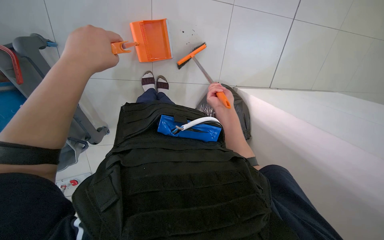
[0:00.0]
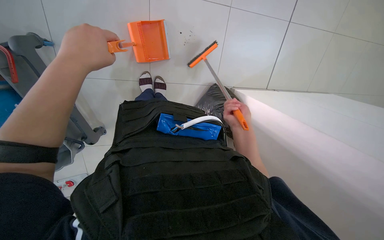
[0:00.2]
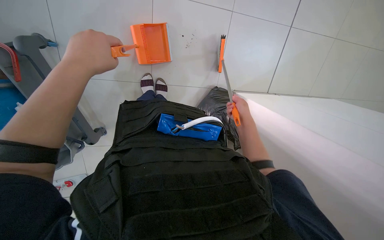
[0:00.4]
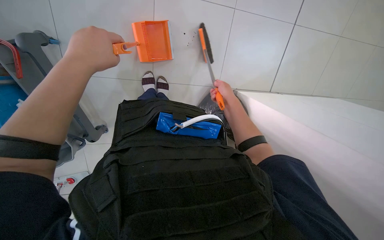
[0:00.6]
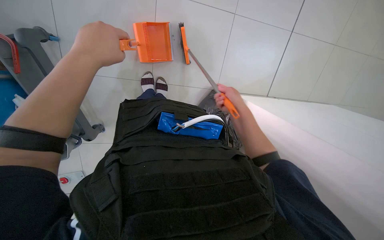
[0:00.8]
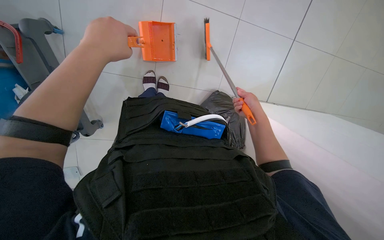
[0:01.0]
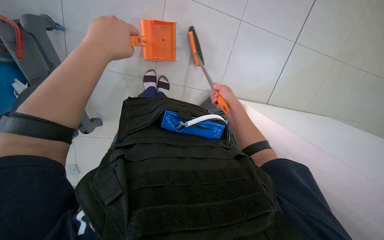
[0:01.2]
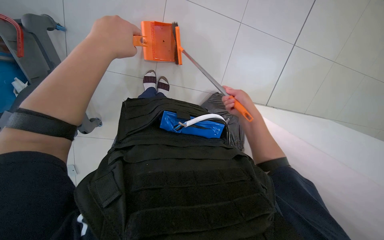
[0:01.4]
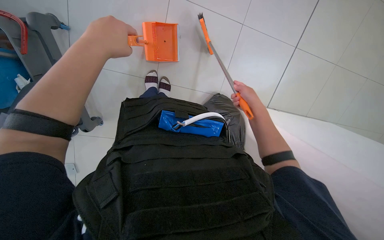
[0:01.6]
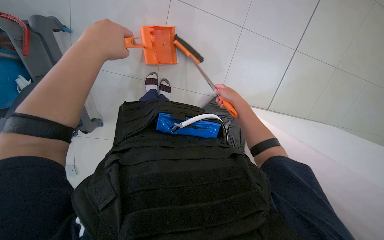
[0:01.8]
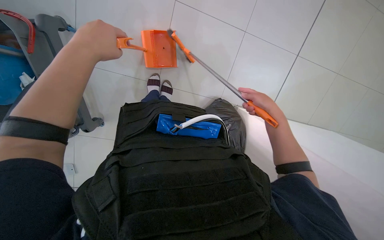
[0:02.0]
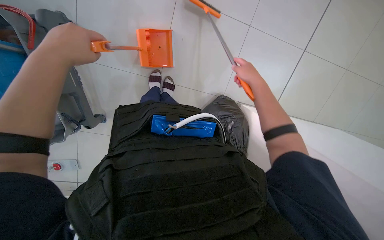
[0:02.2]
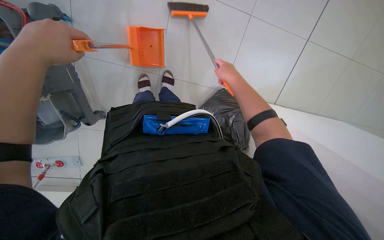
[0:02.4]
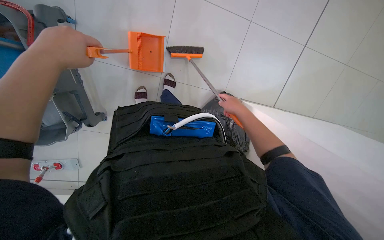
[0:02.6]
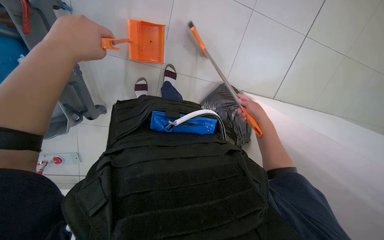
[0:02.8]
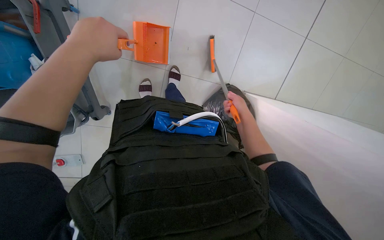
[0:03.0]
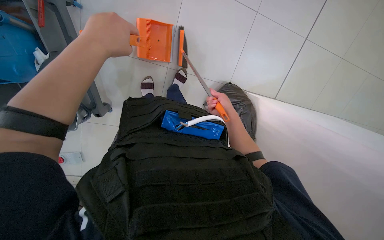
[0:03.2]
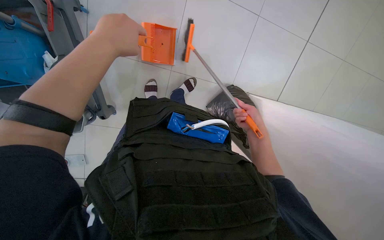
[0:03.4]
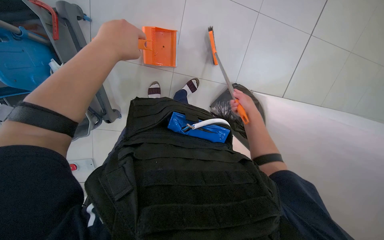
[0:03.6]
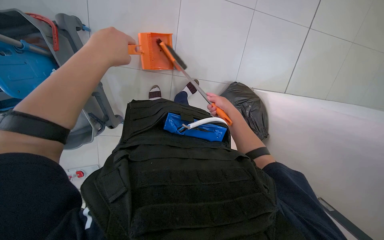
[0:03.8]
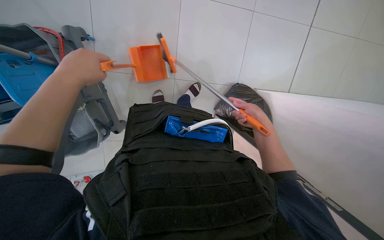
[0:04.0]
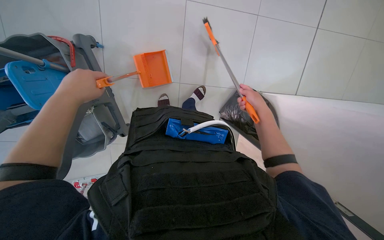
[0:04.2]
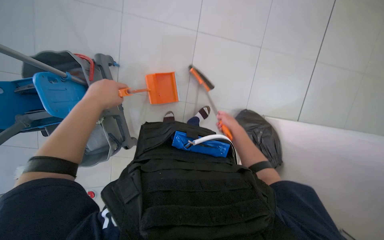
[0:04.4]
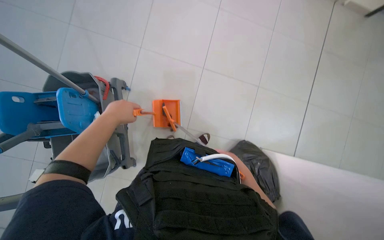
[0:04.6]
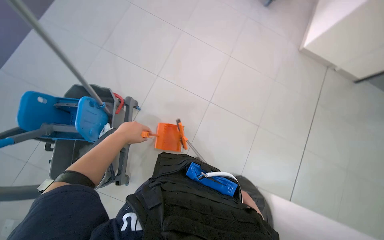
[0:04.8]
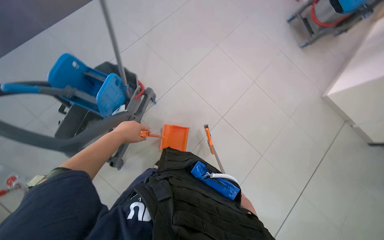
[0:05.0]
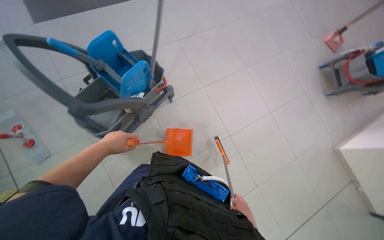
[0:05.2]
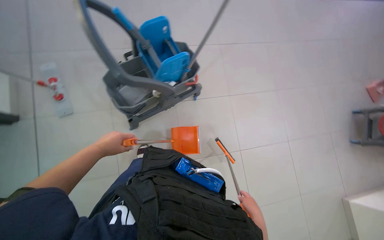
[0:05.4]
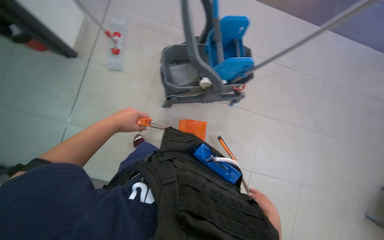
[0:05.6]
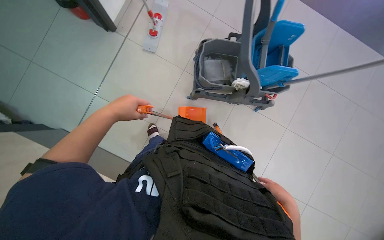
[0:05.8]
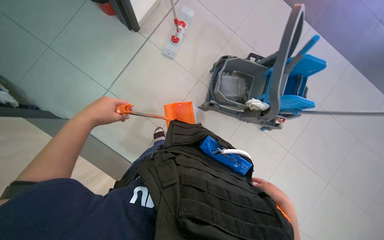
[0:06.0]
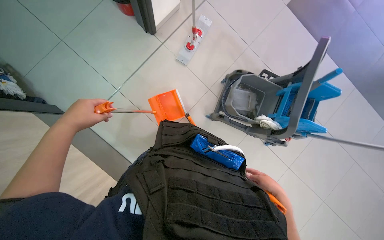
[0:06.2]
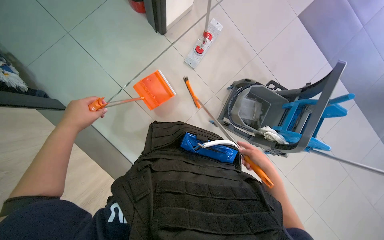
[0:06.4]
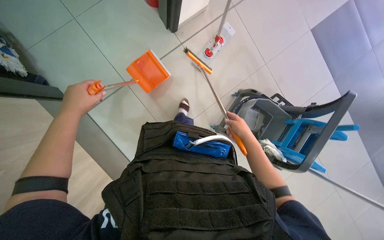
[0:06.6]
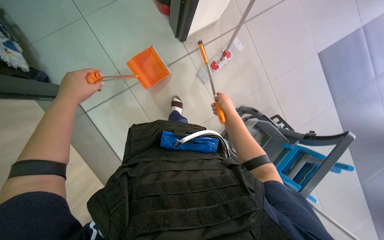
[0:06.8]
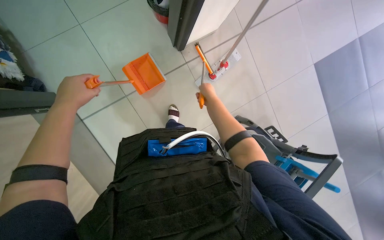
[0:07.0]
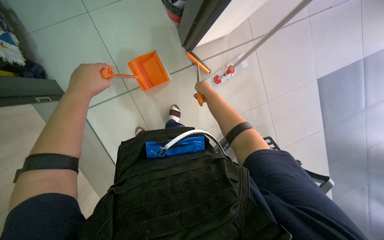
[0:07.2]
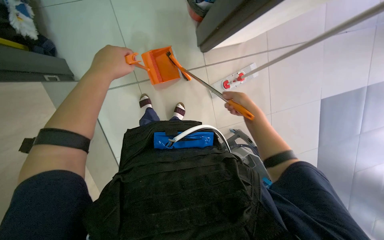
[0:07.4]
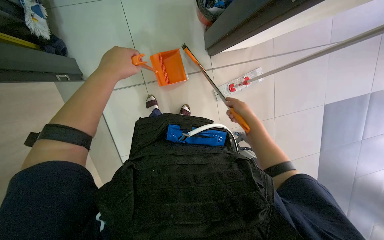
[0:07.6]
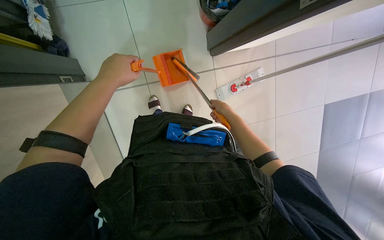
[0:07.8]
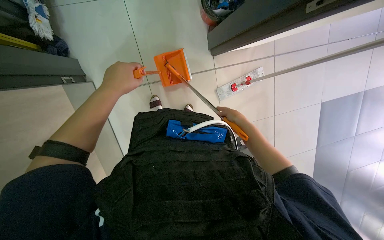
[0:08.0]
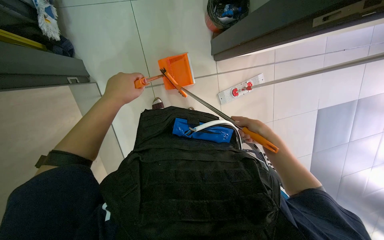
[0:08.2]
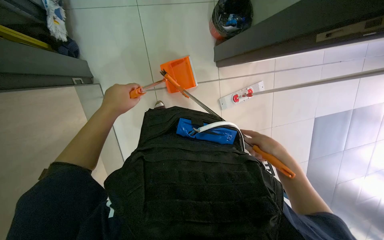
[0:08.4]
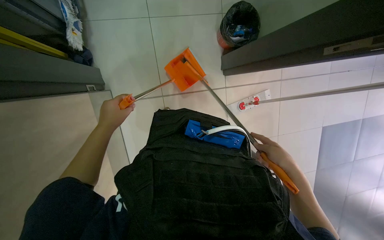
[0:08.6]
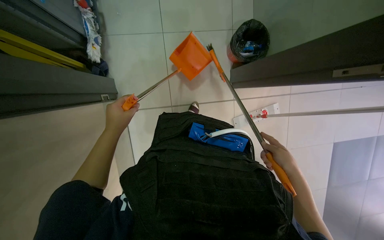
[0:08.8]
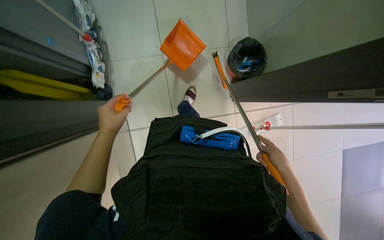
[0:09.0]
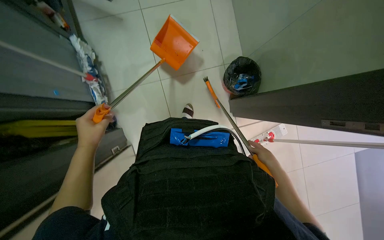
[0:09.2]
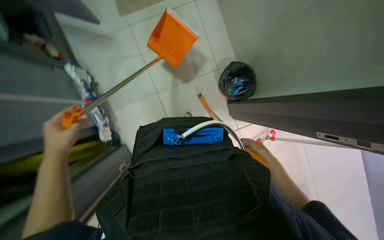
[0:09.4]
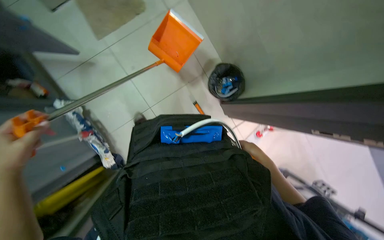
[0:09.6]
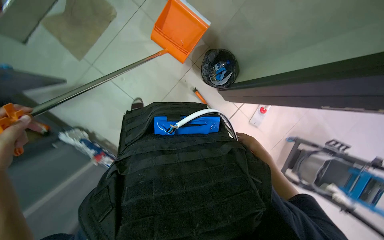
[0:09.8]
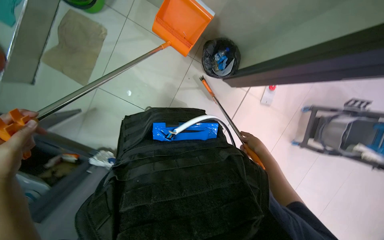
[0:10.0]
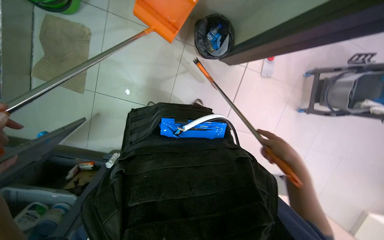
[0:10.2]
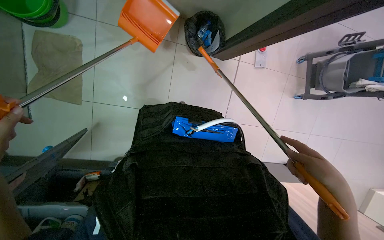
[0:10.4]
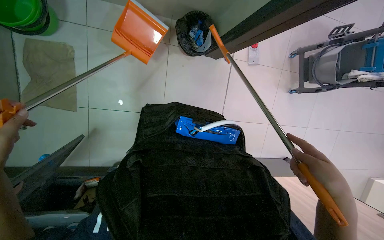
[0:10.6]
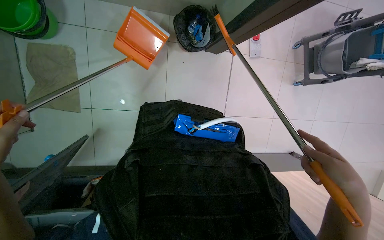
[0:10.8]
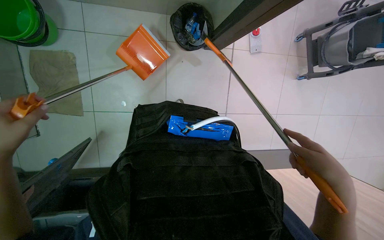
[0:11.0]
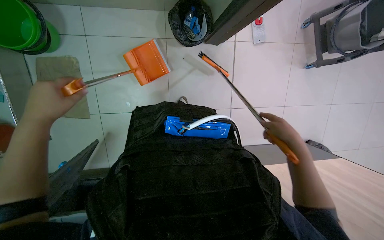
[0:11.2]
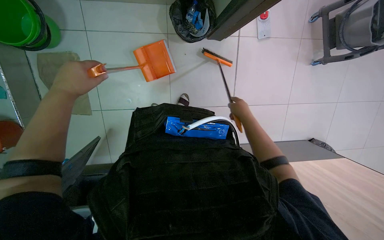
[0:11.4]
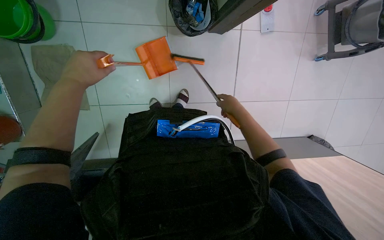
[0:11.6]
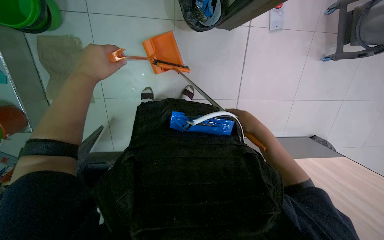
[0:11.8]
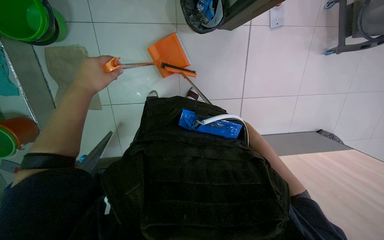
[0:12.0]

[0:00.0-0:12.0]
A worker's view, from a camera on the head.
Job: sweeping floor.
The whole recording: Sweeping floor with broom and dustpan. The worker sweeps the floor using a broom and collects debris with a dustpan.
0:00.0 to 0:01.6: The right hand goes some 10 cm nearer to the camera.
0:01.6 to 0:03.0: The right hand heads farther from the camera, covering roughly 15 cm.
0:04.4 to 0:06.0: The head rotates about 120 degrees to the left. The view tips upward by roughly 30 degrees.
0:07.6 to 0:09.0: The view tips upward by about 20 degrees. The hands both shift down the picture by about 10 cm.

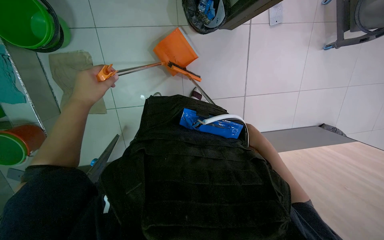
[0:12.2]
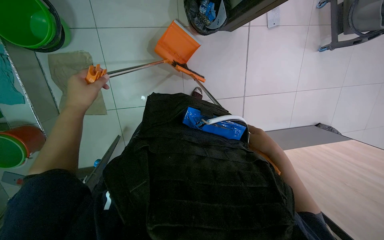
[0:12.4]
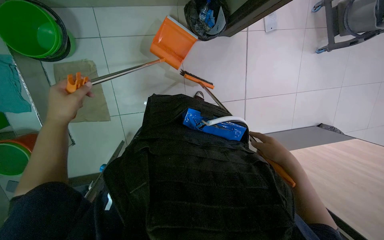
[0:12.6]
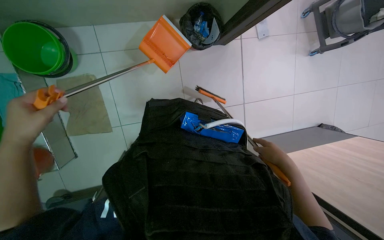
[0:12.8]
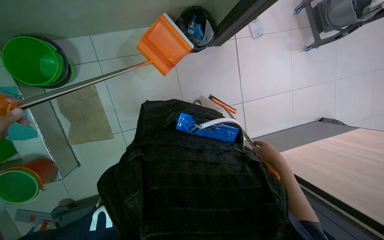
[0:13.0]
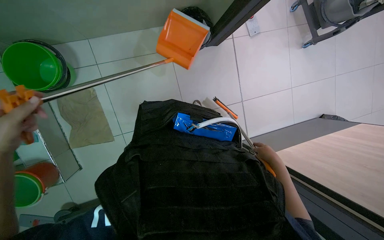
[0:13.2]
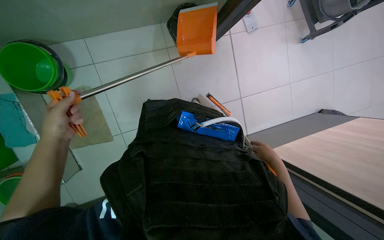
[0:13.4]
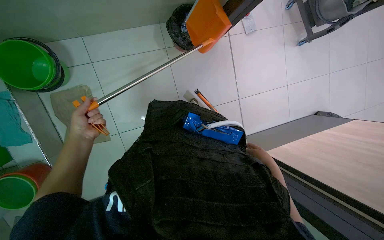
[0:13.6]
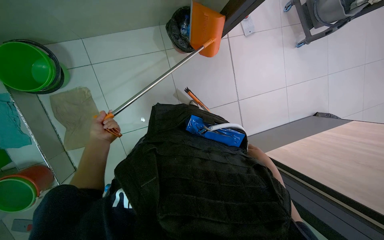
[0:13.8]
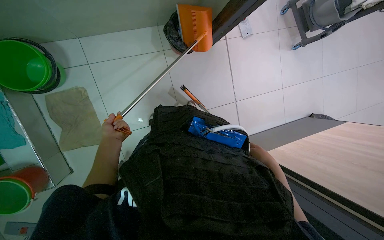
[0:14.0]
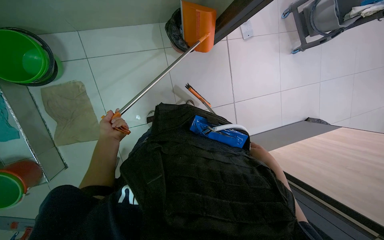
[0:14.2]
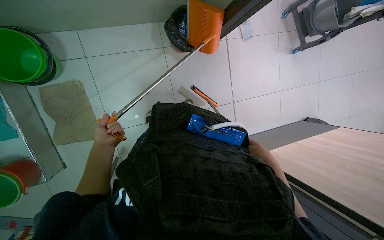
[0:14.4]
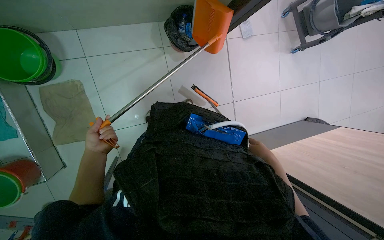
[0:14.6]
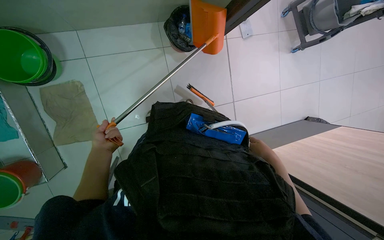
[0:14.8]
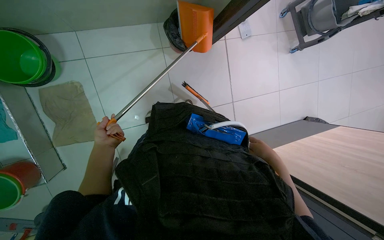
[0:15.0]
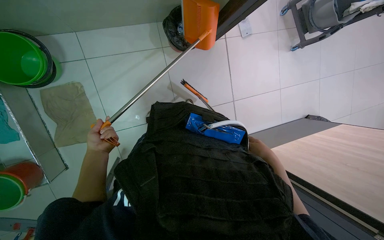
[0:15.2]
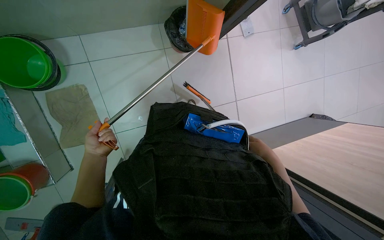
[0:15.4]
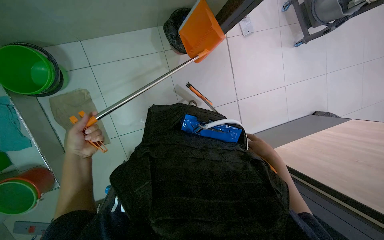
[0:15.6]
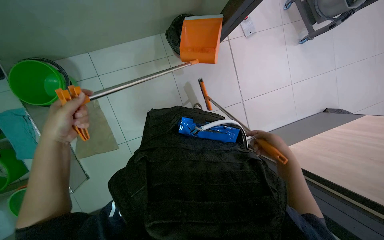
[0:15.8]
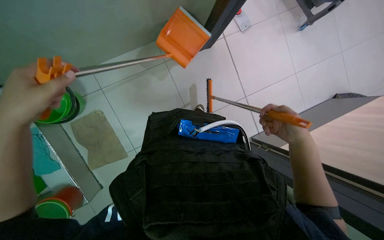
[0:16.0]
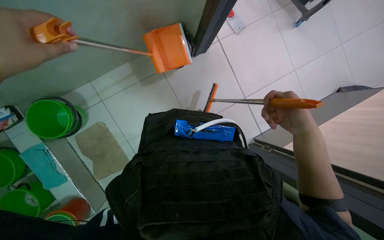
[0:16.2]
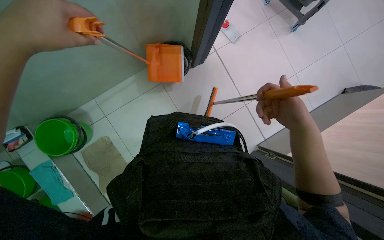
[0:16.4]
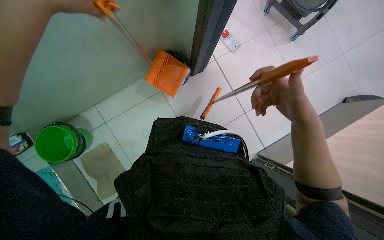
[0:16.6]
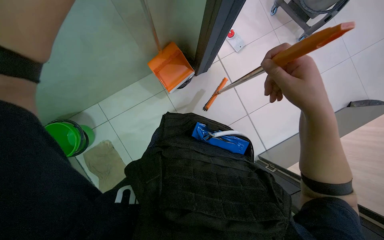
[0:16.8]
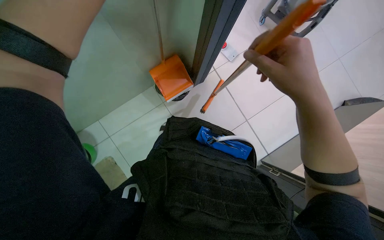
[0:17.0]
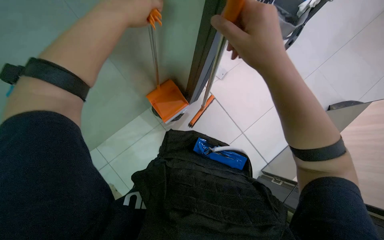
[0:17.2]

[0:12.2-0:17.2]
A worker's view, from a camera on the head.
Job: sweeping floor.
The whole recording: Sweeping floor with broom and dustpan. The worker sweeps the floor using a broom and collects debris with a dustpan.
0:12.2 to 0:13.8: The right hand goes approximately 15 cm down the picture.
0:13.8 to 0:15.6: The left hand moves nearer to the camera, about 10 cm.
0:15.6 to 0:17.2: The camera pitches upward, by some 15 degrees. The right hand goes about 40 cm nearer to the camera, up the picture and to the left.

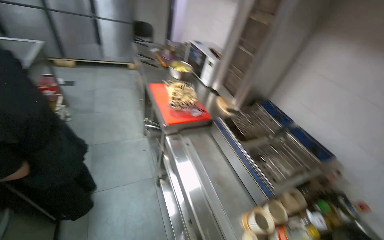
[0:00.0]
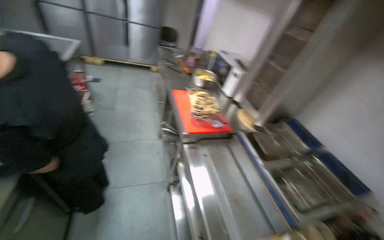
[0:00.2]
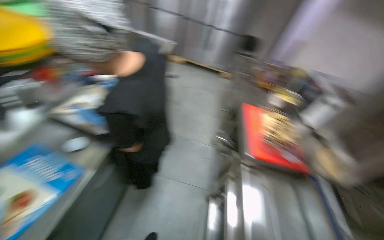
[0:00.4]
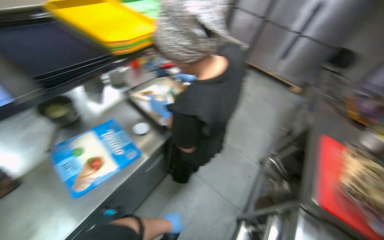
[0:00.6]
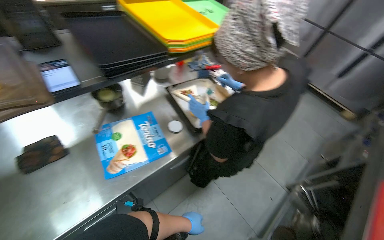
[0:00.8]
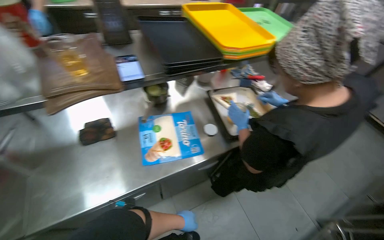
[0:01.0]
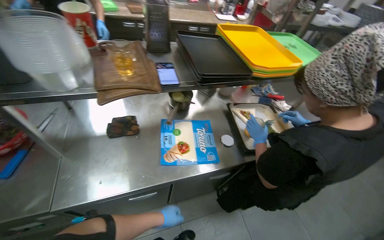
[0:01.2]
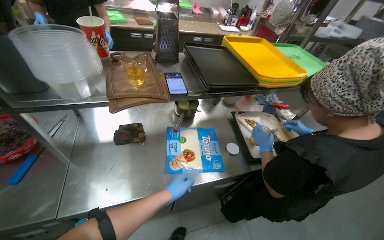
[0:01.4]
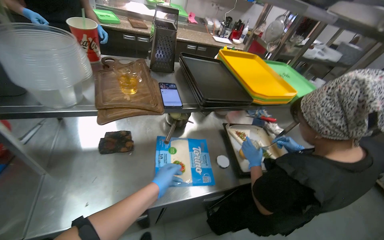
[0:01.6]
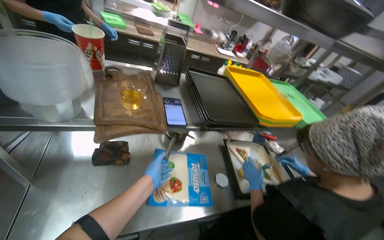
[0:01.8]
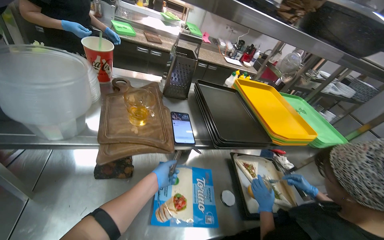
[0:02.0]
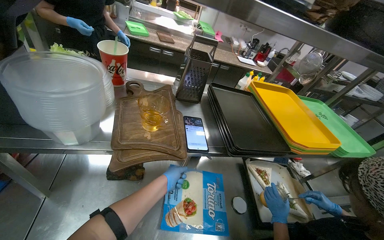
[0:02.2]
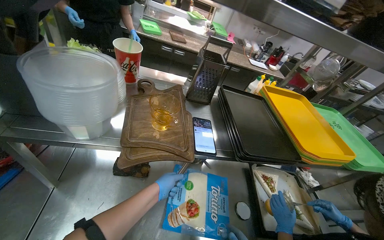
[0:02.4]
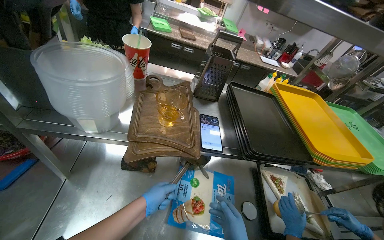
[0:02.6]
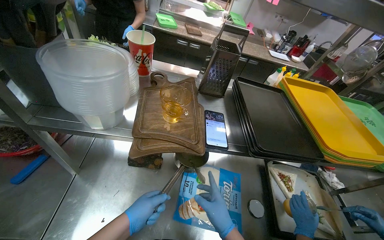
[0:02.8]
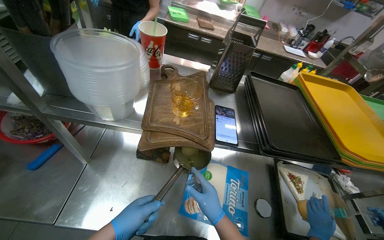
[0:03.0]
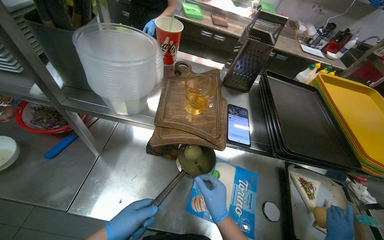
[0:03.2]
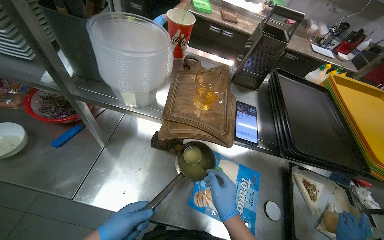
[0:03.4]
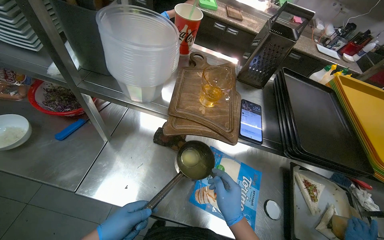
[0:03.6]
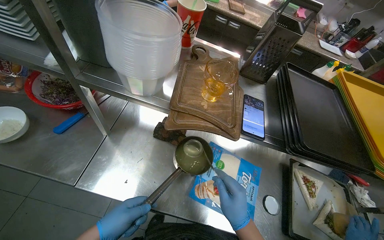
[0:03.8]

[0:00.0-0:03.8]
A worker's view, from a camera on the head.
Job: cooking food.
The whole recording: Transferring liquid between pots. The worker uses a ladle to transfer liquid from one pot to another on the stove.
0:00.0 to 0:01.2: The wearer looks some 95 degrees further to the left.
0:01.2 to 0:02.6: The left hand shifts roughly 30 cm up the picture.
